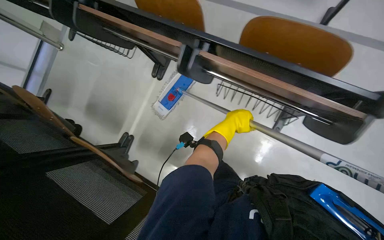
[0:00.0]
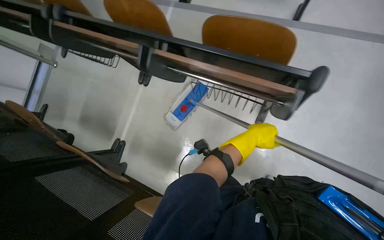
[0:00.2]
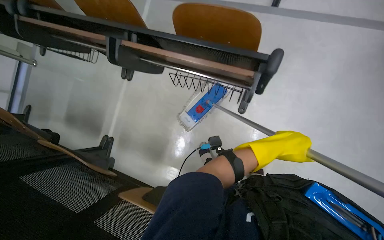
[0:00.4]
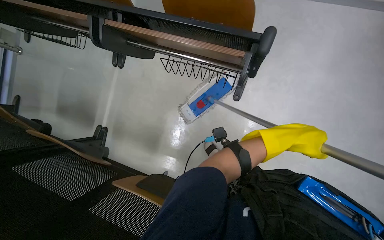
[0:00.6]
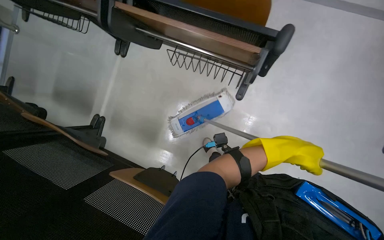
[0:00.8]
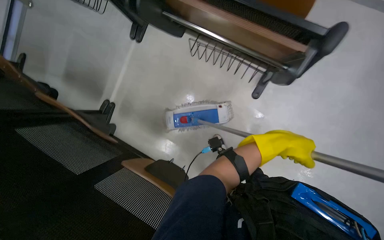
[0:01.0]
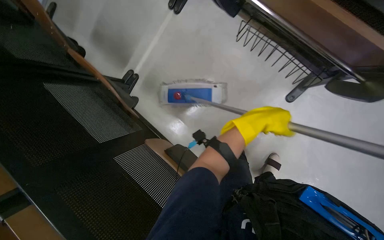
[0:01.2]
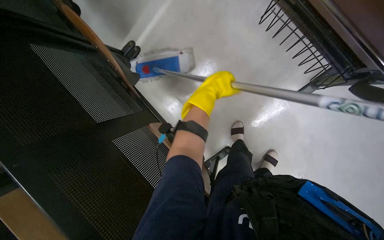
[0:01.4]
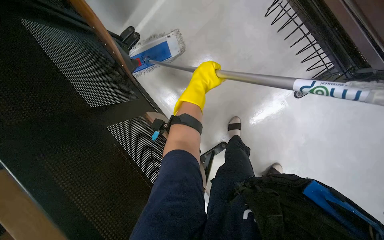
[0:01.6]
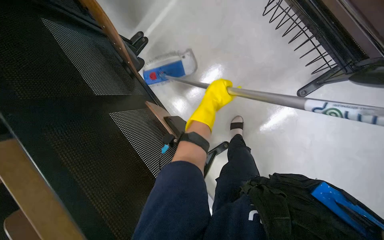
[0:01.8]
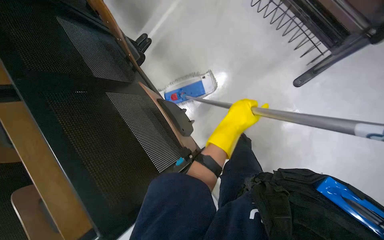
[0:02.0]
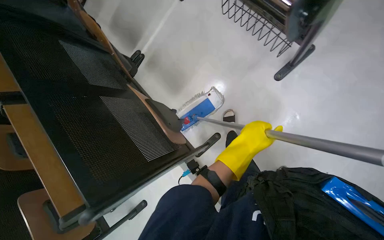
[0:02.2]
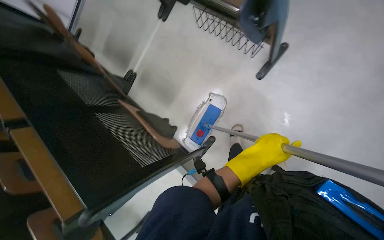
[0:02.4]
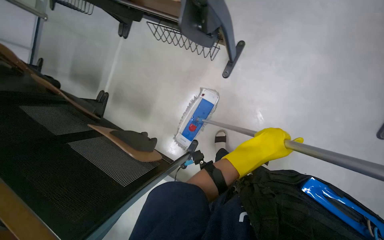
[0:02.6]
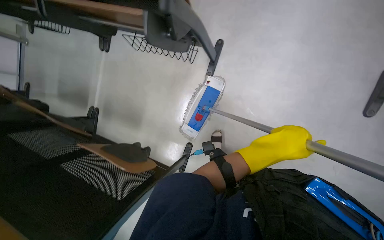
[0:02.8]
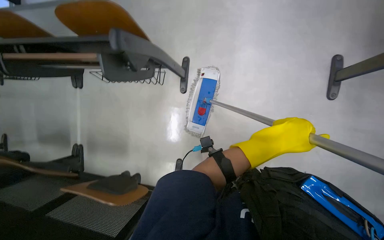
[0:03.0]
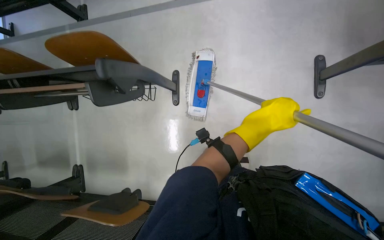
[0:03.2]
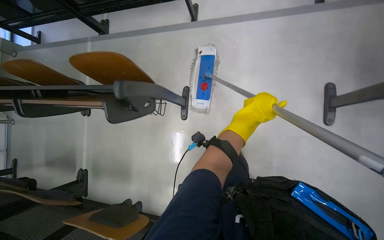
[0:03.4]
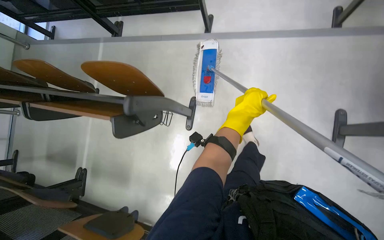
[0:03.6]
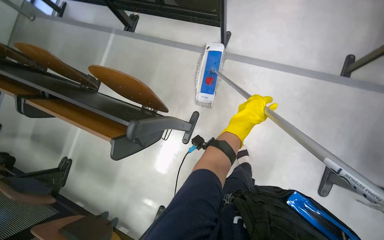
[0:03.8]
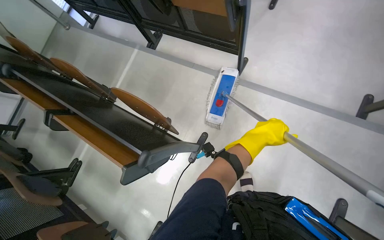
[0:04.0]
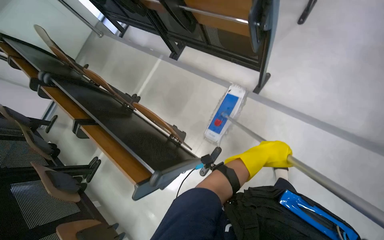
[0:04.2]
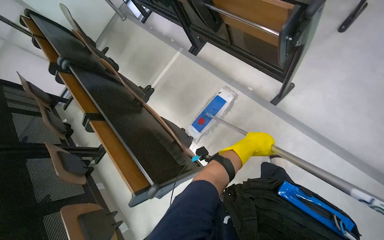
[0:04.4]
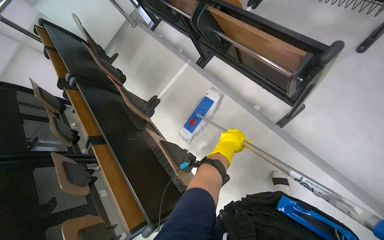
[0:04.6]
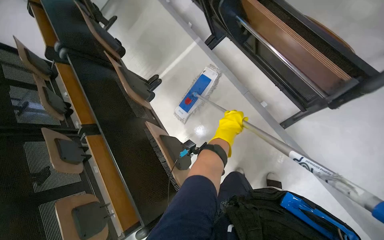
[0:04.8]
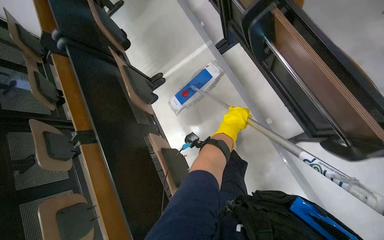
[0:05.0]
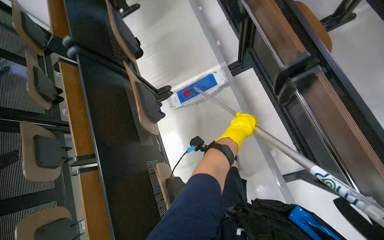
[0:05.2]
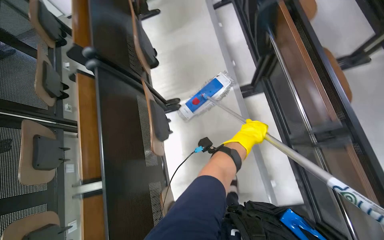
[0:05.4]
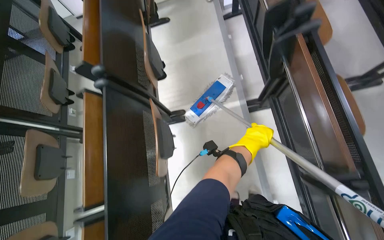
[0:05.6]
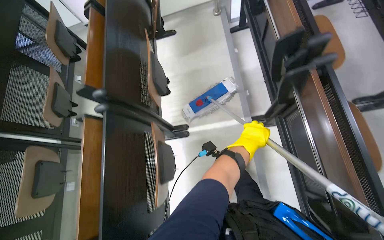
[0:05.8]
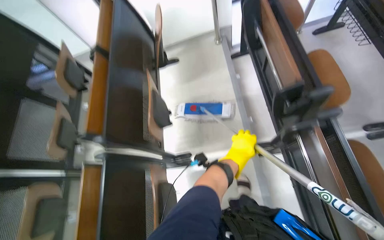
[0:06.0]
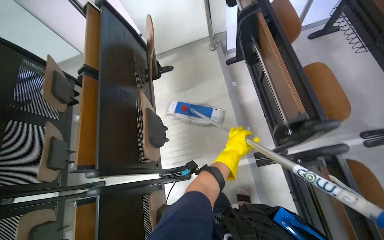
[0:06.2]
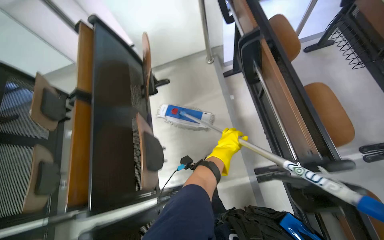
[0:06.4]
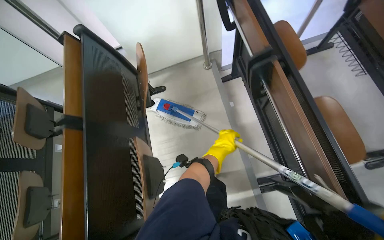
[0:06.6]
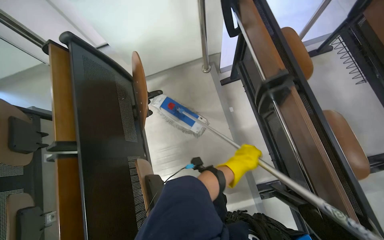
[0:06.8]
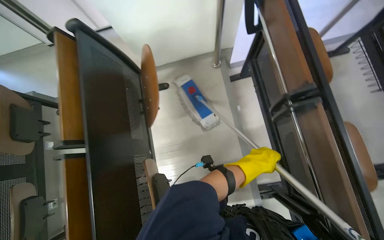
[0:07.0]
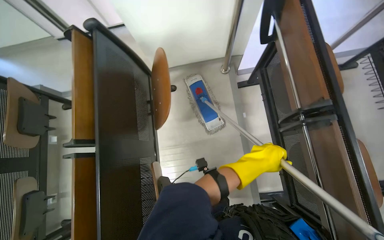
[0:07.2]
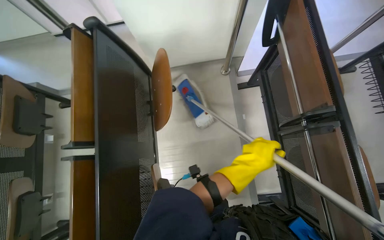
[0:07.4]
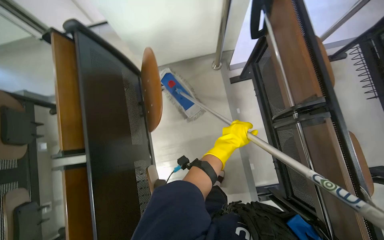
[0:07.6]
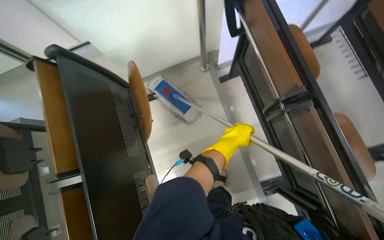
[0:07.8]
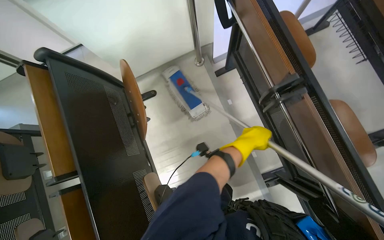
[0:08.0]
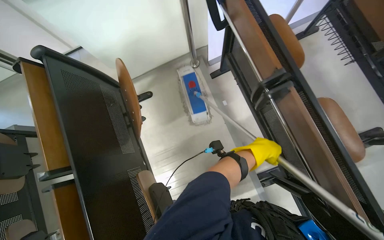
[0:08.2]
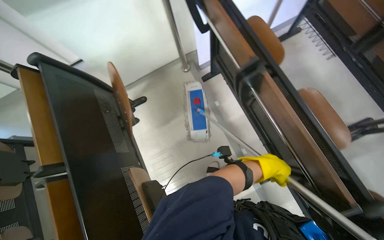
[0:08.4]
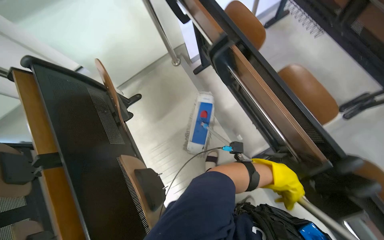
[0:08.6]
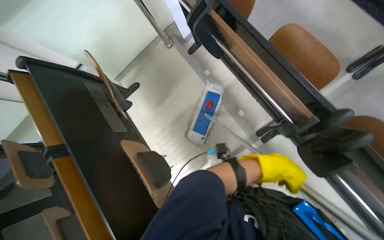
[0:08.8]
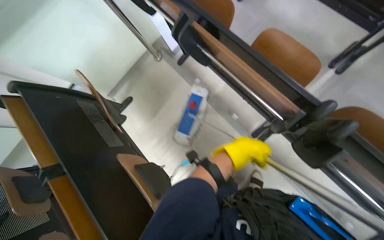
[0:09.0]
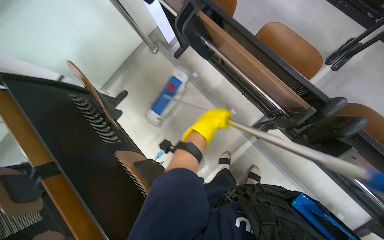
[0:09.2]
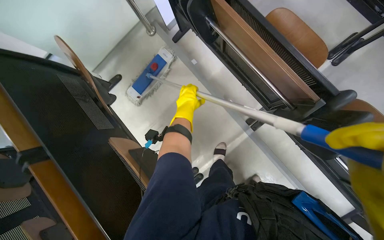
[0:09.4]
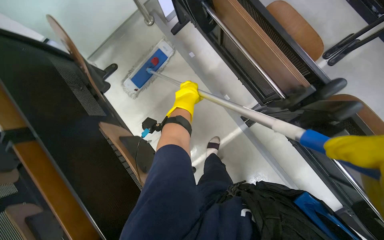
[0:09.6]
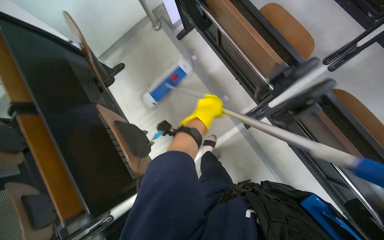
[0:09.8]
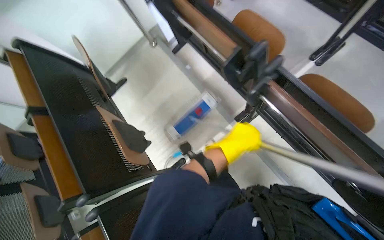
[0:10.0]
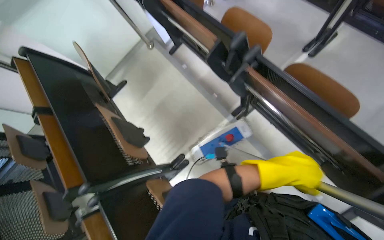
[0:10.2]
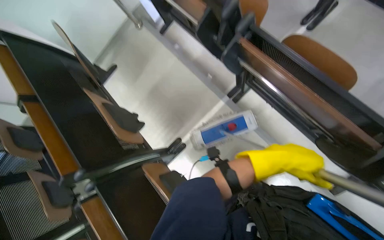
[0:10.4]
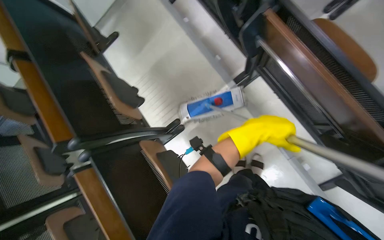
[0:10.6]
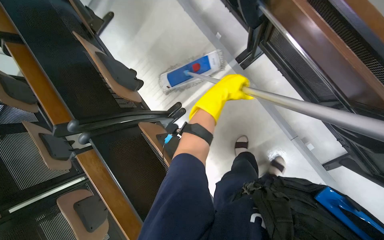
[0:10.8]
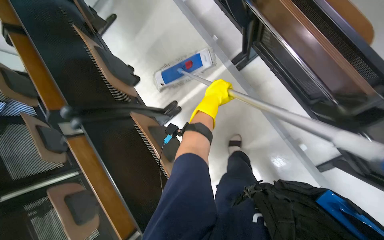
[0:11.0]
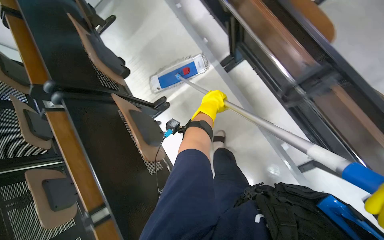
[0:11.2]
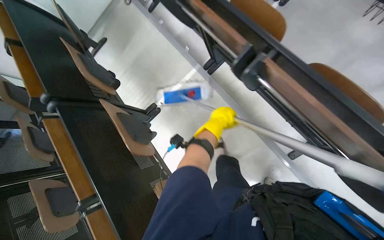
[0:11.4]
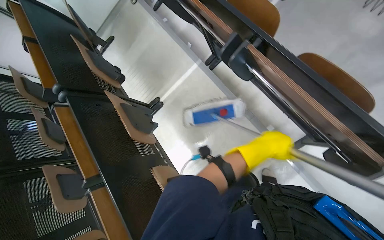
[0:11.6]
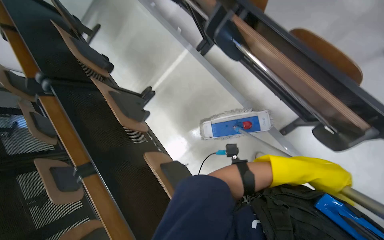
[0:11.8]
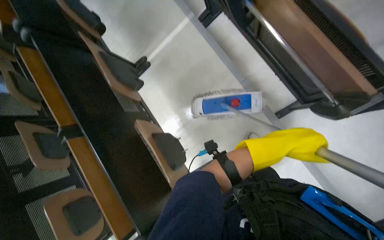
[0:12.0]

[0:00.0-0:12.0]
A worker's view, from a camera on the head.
Job: mopping floor.
The whole recording: Mopping lecture hall floor. The worker mops the floor of the lecture hall, moving chairs and re-wetting the mop as needed.
0:00.0 to 0:01.6: The view tips downward by approximately 20 degrees.
0:01.6 to 0:03.0: The camera is carried about 80 cm. The camera pitches upward, by some 25 degrees. The scene rotates counterclockwise by roughly 40 degrees.
0:03.0 to 0:04.4: The wearer moves approximately 60 cm. The wearer looks approximately 40 degrees further to the left.
0:04.4 to 0:06.0: The camera travels about 1 m. The scene rotates clockwise by about 35 degrees.
0:06.0 to 0:07.6: The wearer moves roughly 80 cm.
0:07.6 to 0:09.0: The camera is carried some 40 cm. Everything in view rotates roughly 35 degrees counterclockwise.
0:09.0 to 0:10.4: The wearer moves about 40 cm.
0:10.4 to 0:12.0: The camera is carried about 60 cm.

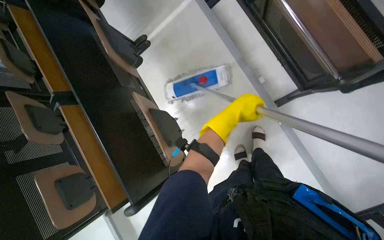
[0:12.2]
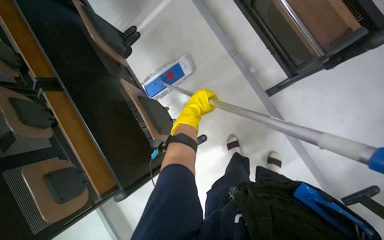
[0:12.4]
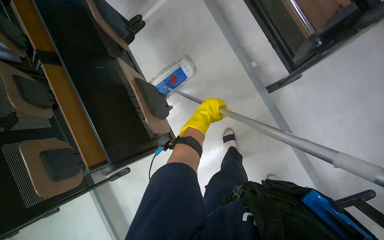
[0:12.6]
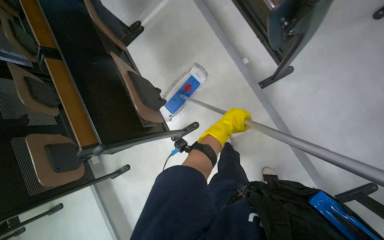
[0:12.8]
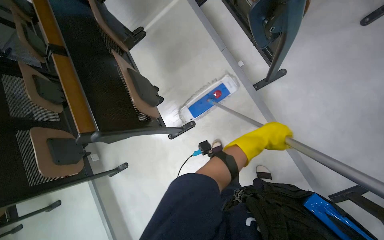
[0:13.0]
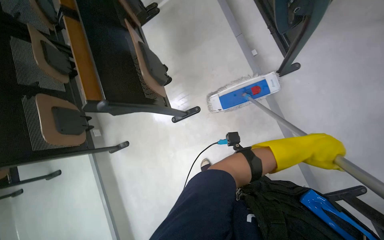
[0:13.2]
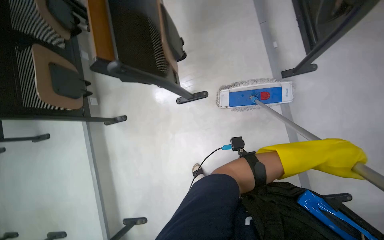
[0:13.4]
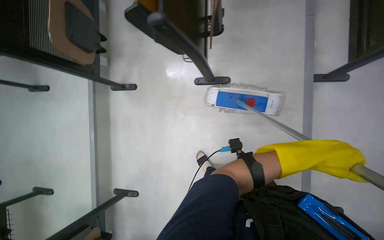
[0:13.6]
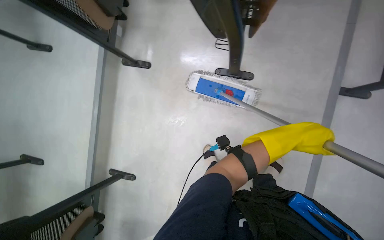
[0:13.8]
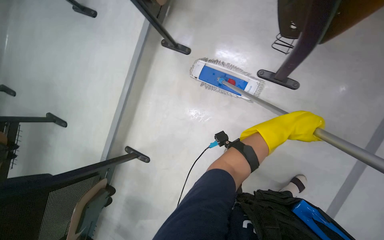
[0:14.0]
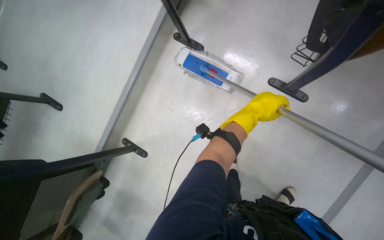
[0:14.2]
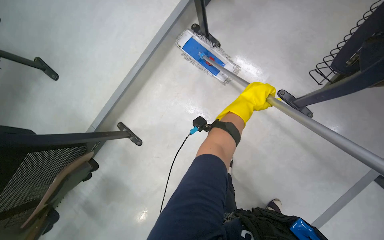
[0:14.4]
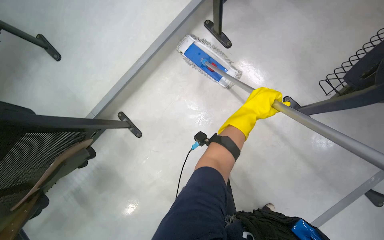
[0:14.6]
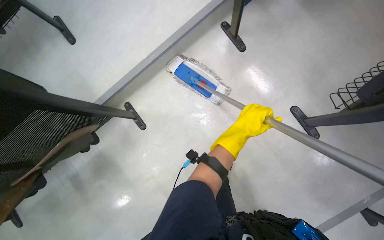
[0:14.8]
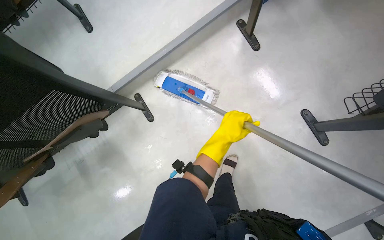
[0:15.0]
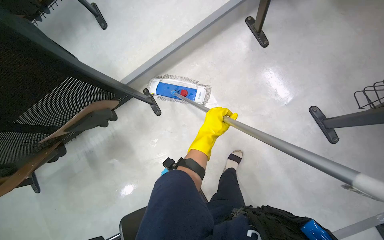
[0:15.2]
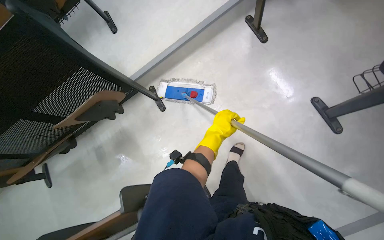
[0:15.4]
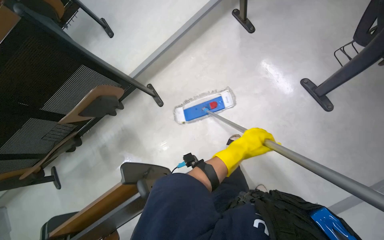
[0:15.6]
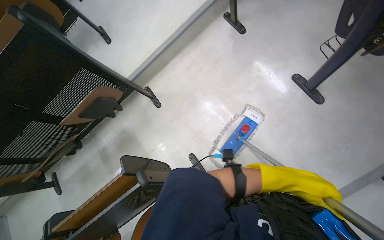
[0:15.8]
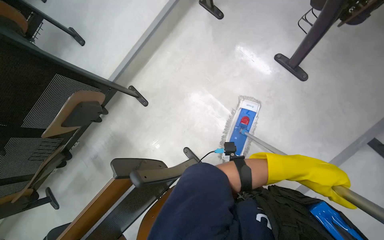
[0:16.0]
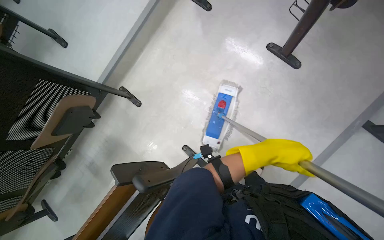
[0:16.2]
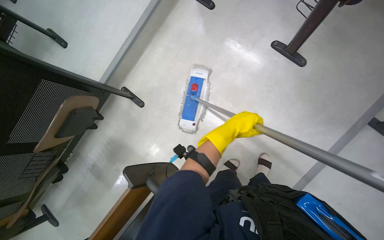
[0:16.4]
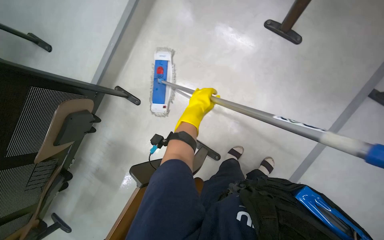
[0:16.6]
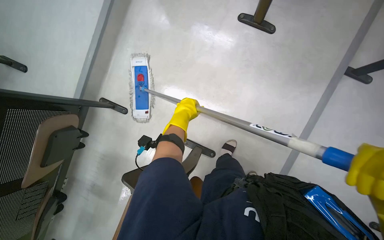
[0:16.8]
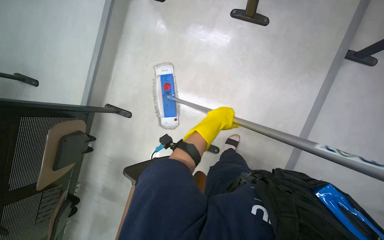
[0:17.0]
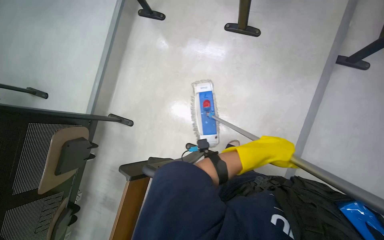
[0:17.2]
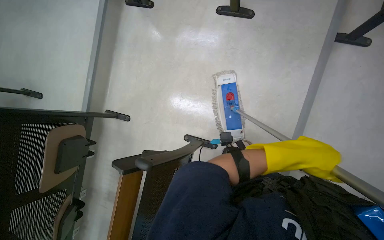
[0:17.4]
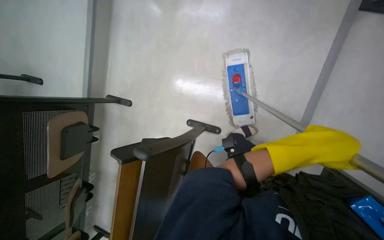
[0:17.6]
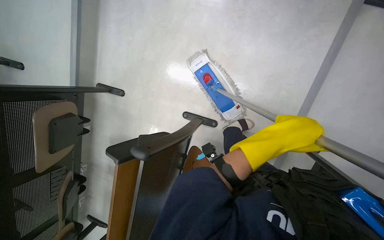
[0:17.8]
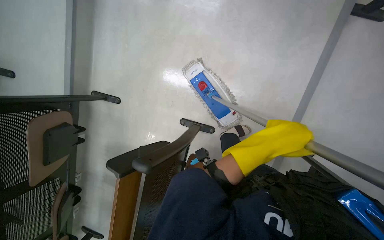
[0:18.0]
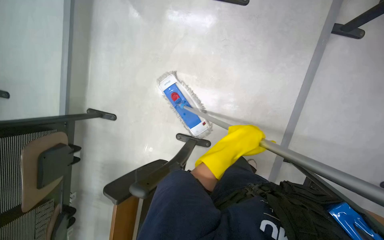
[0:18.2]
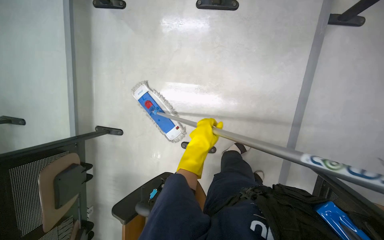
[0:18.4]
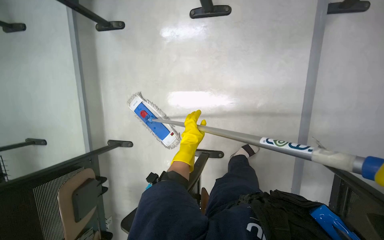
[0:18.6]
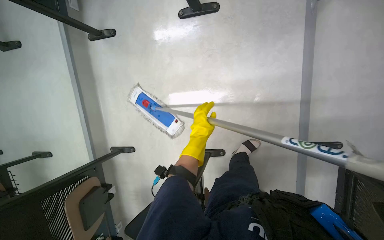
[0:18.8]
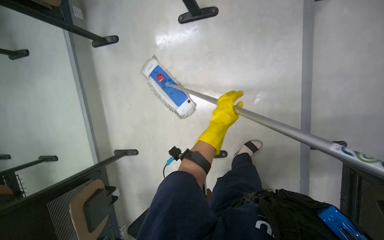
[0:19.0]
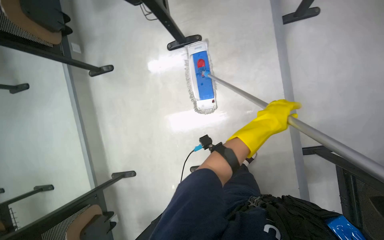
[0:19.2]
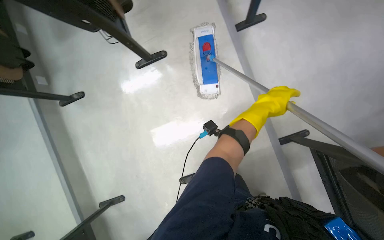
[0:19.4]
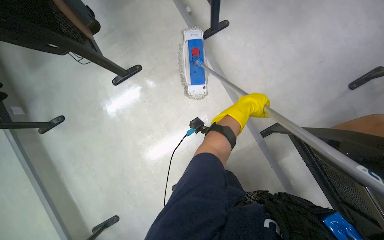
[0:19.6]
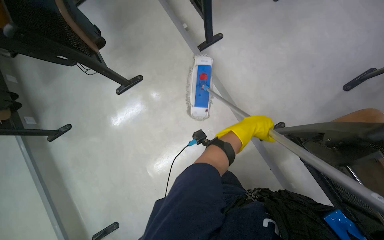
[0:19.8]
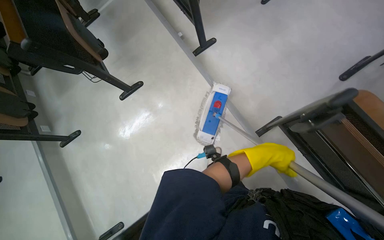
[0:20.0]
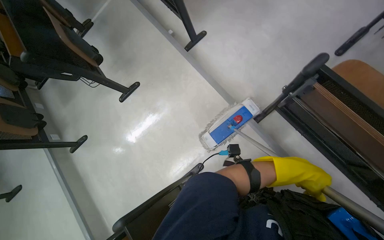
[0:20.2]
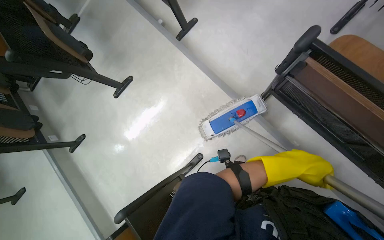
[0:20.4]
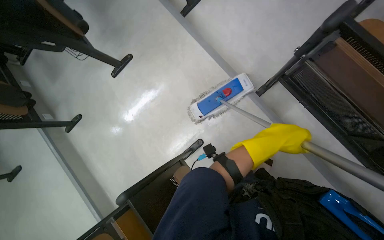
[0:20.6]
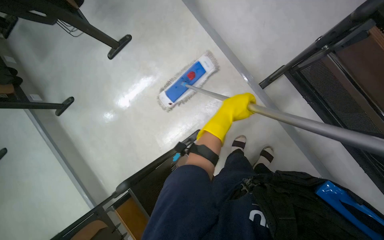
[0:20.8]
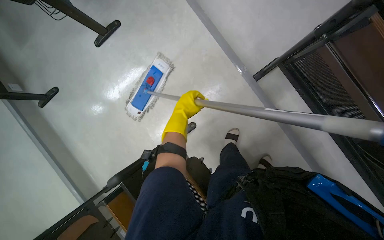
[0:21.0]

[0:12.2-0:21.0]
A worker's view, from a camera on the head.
Job: mopping floor.
The whole recording: Mopping lecture hall floor. The worker mops the floor of the lecture hall, moving chairs and re-wetting the mop as needed.
0:12.2 to 0:13.6: The head travels roughly 50 cm. Everything in view rotates about 30 degrees clockwise.
0:13.6 to 0:15.2: The camera is carried roughly 60 cm. Everything in view rotates roughly 60 degrees clockwise.
0:15.2 to 0:16.6: The scene rotates counterclockwise by approximately 25 degrees. The left hand reaches some 40 cm to the right, then returns.
0:16.6 to 0:18.0: The left hand shifts roughly 35 cm to the right, nearer to the camera and down the picture.
0:18.0 to 0:19.6: The wearer looks about 20 degrees further upward. The scene turns some 45 degrees counterclockwise in the picture.
